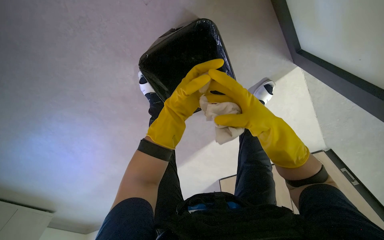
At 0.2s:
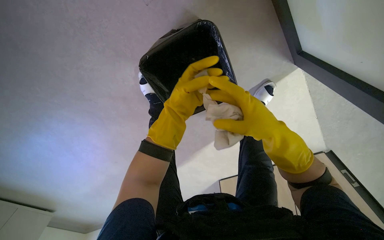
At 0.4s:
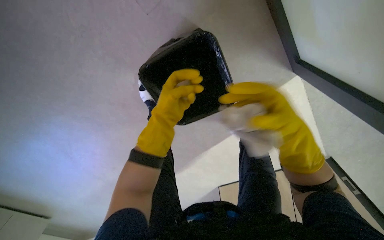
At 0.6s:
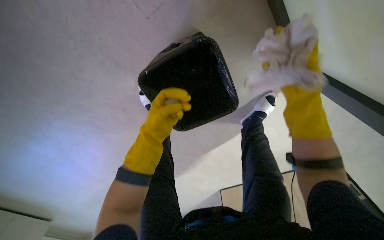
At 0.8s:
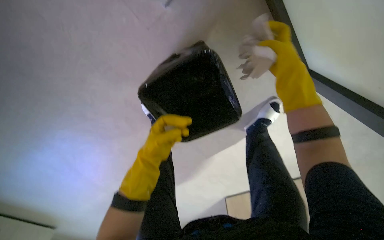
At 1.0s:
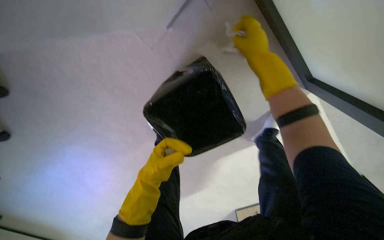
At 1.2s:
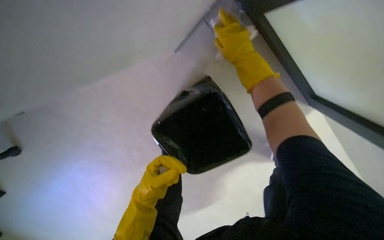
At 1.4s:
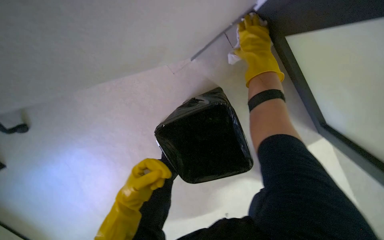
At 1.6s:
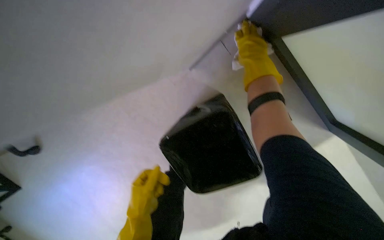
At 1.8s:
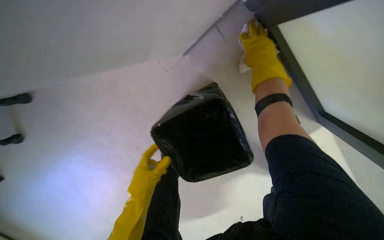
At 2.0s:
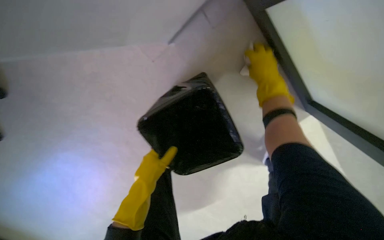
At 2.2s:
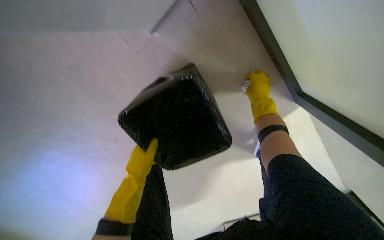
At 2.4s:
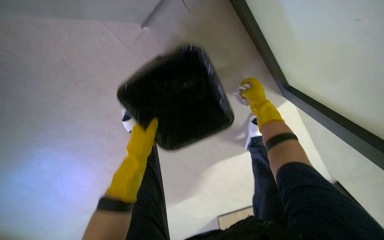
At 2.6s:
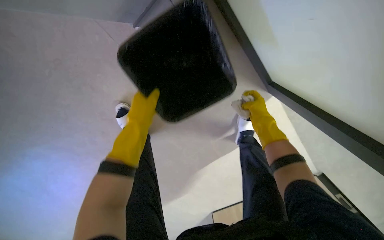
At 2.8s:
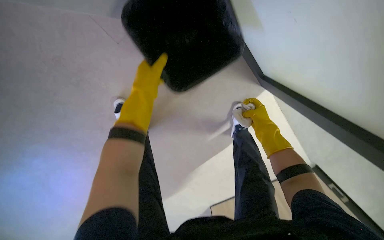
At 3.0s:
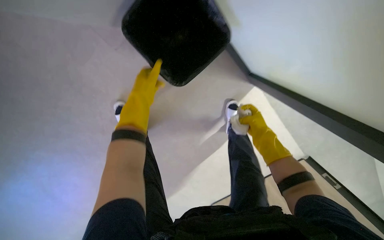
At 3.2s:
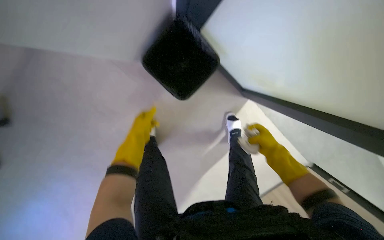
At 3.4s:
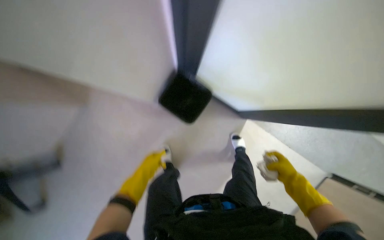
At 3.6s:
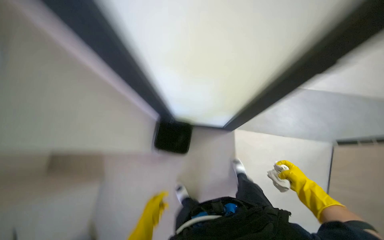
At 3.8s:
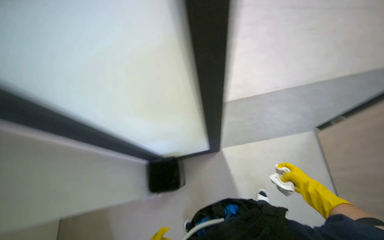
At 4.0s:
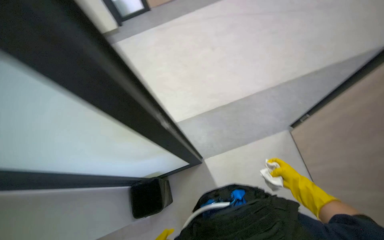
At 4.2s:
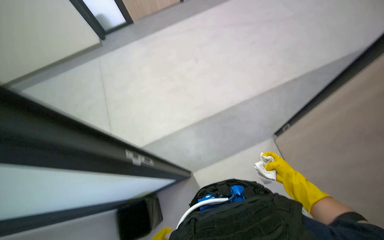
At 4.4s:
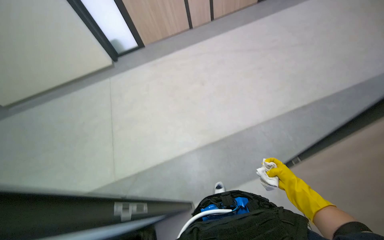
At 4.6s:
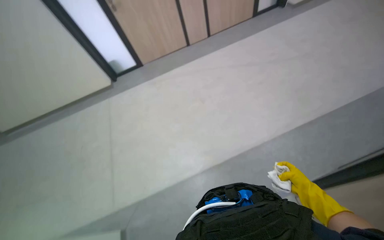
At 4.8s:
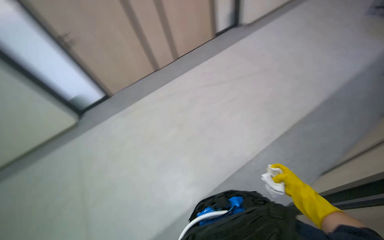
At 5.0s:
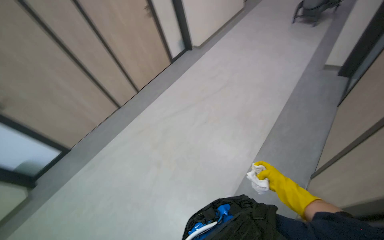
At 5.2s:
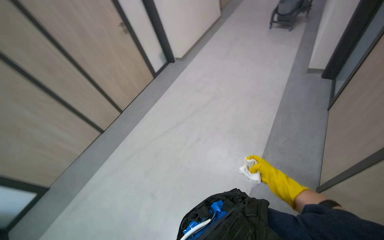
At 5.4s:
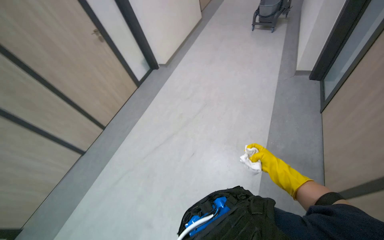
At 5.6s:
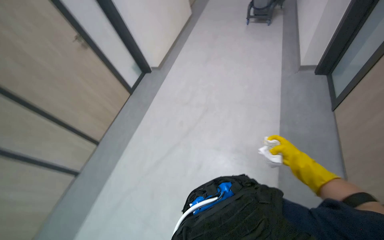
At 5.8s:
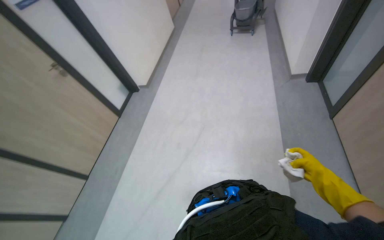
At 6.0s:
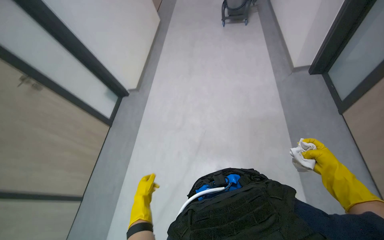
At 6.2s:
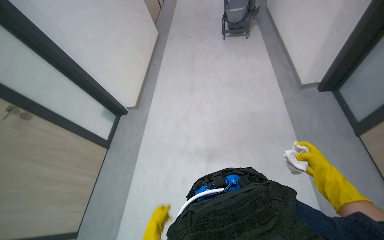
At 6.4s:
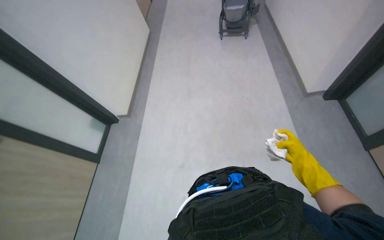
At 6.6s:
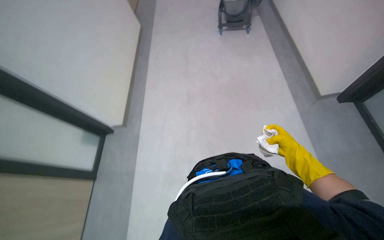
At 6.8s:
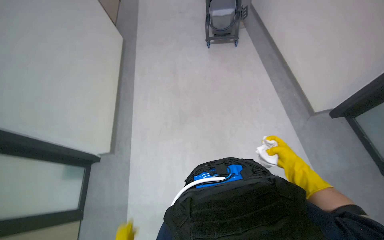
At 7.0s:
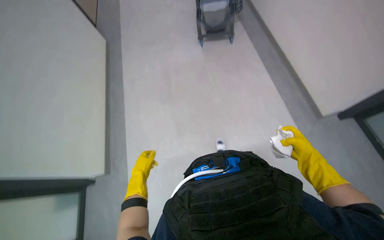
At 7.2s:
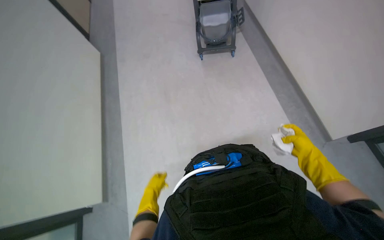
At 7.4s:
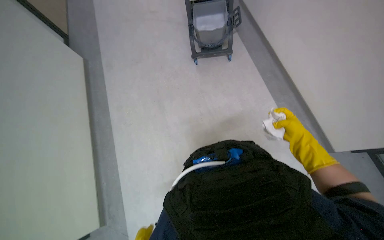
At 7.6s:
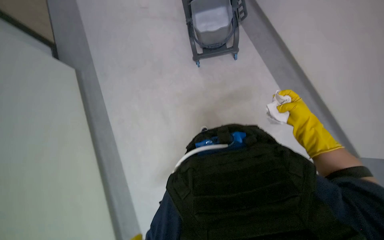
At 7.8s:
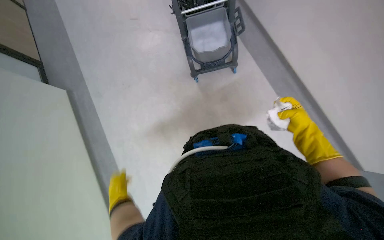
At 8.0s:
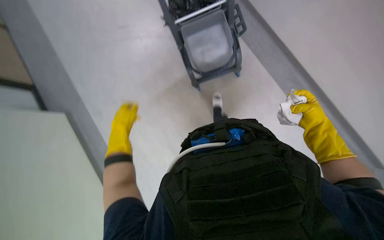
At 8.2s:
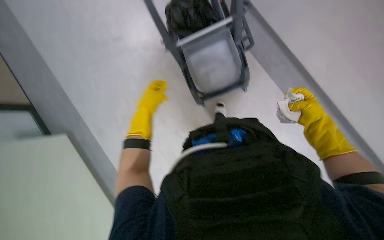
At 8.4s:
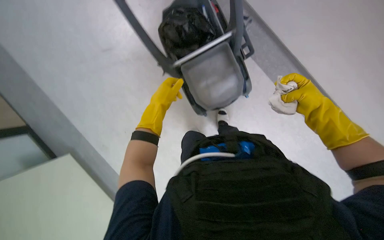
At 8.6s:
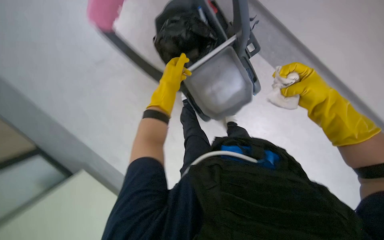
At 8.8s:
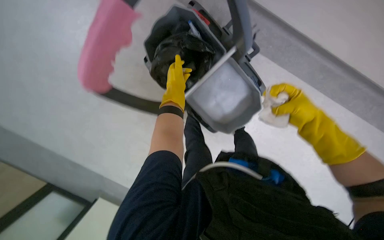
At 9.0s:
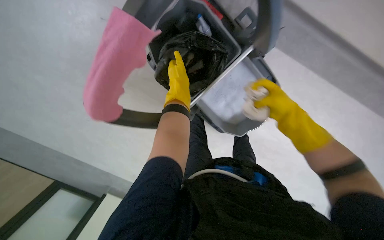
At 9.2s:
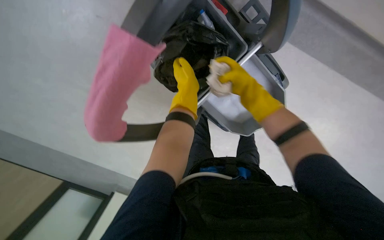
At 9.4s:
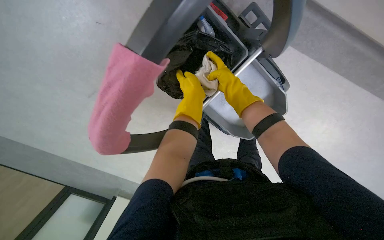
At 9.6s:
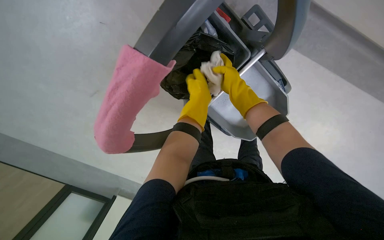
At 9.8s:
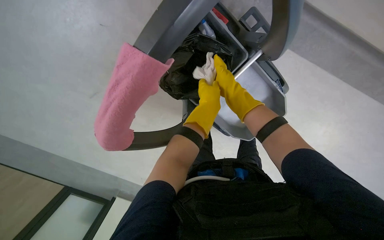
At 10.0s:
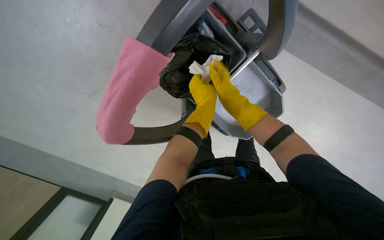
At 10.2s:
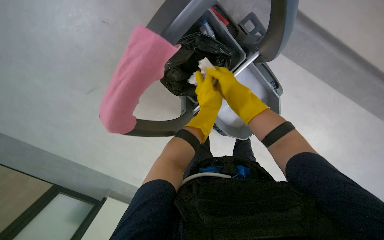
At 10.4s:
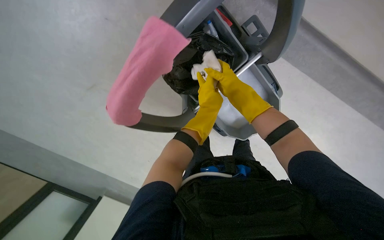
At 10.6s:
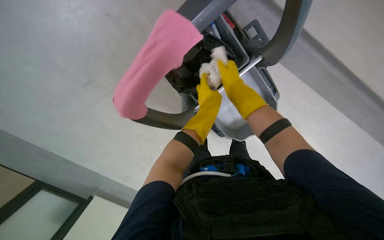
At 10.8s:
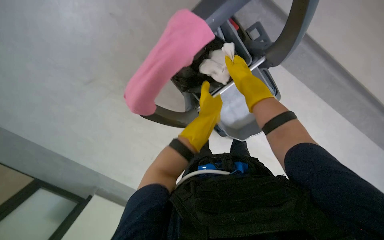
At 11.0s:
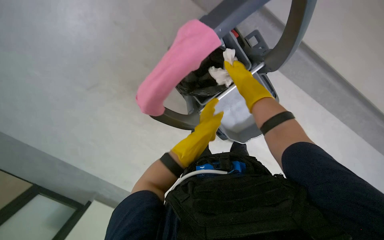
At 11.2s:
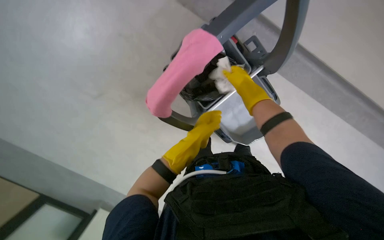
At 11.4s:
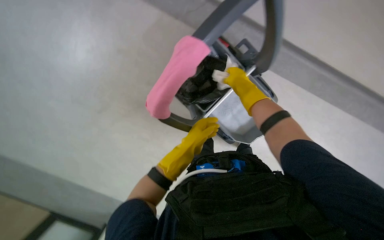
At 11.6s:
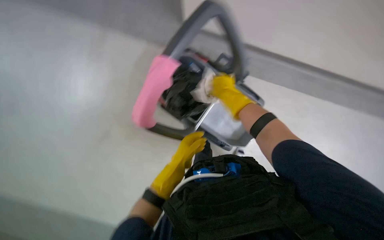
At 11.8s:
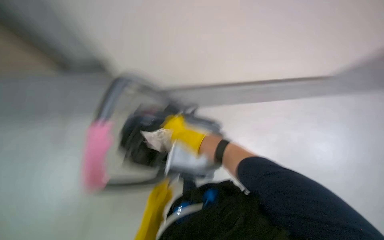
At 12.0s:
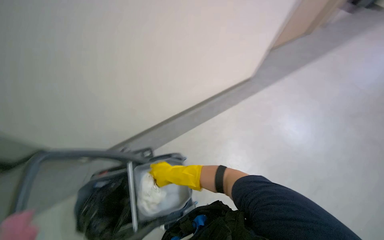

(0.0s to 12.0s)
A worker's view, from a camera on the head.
Job: wiping surfaces.
The whole recording: Wiping various surfaces in hallway and office. The worker prepares a cloth and wipes various surfaces including door frames, office chairs, desks, and window frames.
0.0s - 1.6s: The view tilts roughly 20 degrees upward. The right hand is displaced up the picture by roughly 40 cm, and reaches roughly 20 cm to the right, then returns, while the left hand moves to the left, approximately 15 cm.
1.6s - 3.0s: The view pans to the right by about 25 degrees. The right hand goes approximately 50 cm down the picture, while the left hand heads farther from the camera, covering roughly 15 cm.
3.0s - 4.4s: The camera travels about 70 cm. The wearer looks roughly 30 degrees further upward. Everything in view rotates about 50 degrees counterclockwise.
4.4s - 6.0s: The head travels some 1.5 m. The head rotates approximately 65 degrees to the right. The view tilts some 20 degrees upward.
6.0s - 7.6s: The camera is carried approximately 2 m. The camera pitches downward, by about 10 degrees.
7.6s - 9.0s: The right hand heads to the left, covering some 20 cm.
9.0s - 10.4s: The left hand travels to the right by approximately 10 cm, while the right hand travels to the left and up the picture by some 20 cm.
10.4s - 12.0s: The wearer's head swings about 25 degrees to the right. The view tips upward by approximately 25 degrees.

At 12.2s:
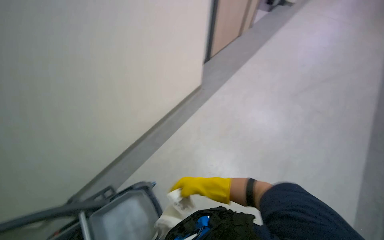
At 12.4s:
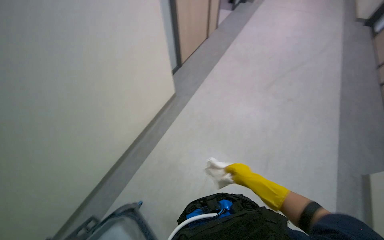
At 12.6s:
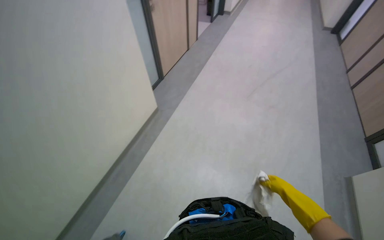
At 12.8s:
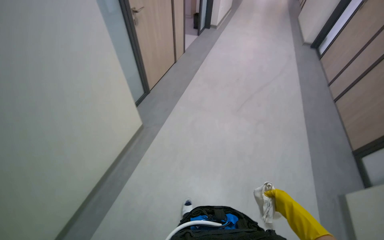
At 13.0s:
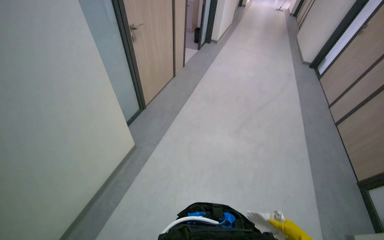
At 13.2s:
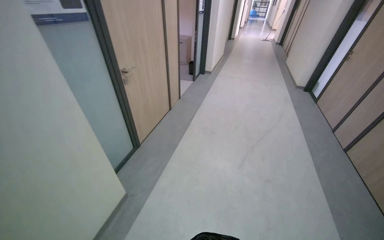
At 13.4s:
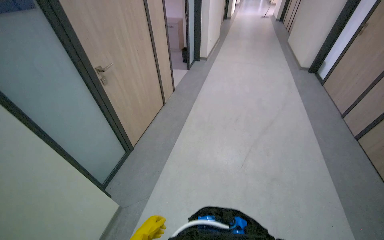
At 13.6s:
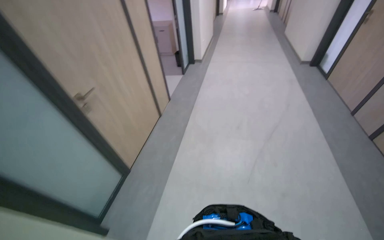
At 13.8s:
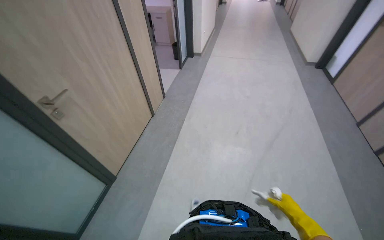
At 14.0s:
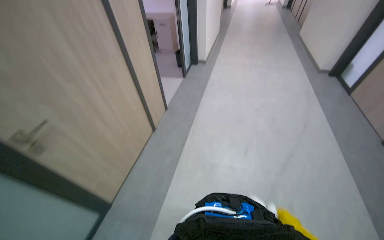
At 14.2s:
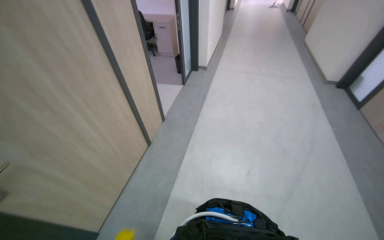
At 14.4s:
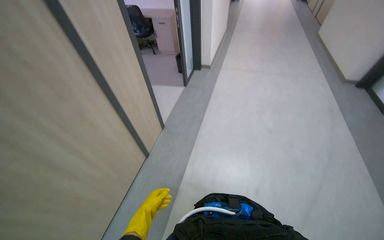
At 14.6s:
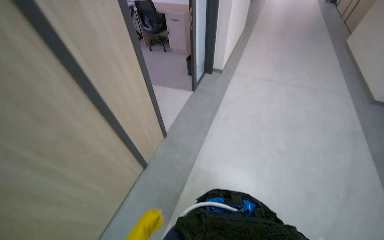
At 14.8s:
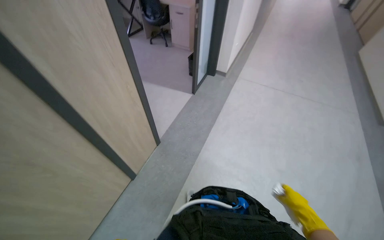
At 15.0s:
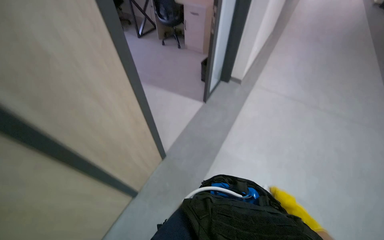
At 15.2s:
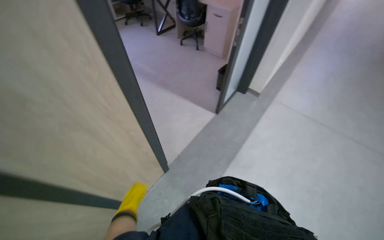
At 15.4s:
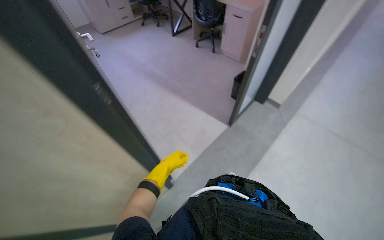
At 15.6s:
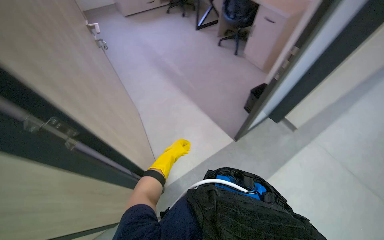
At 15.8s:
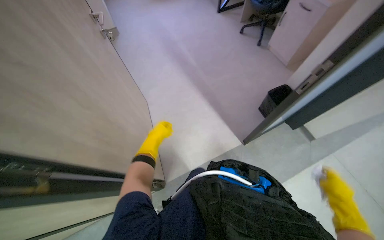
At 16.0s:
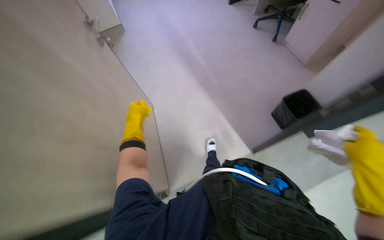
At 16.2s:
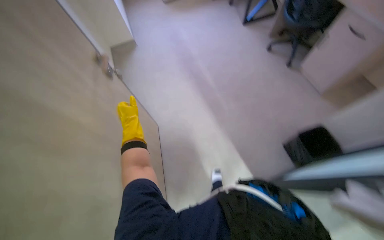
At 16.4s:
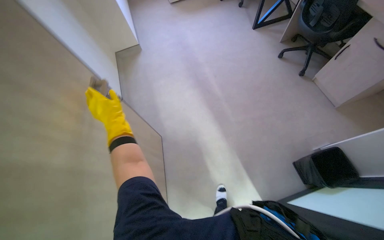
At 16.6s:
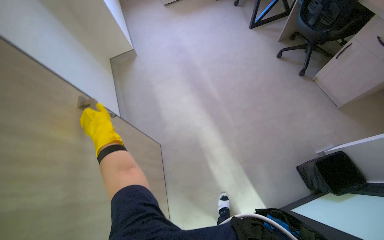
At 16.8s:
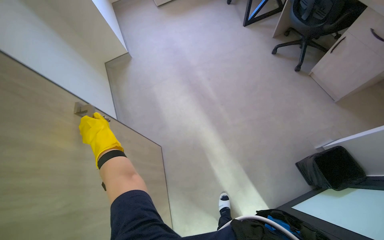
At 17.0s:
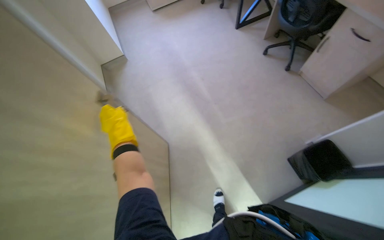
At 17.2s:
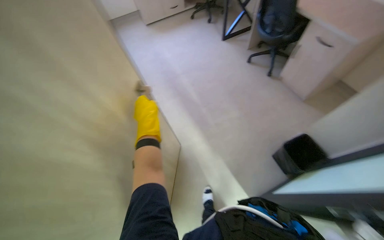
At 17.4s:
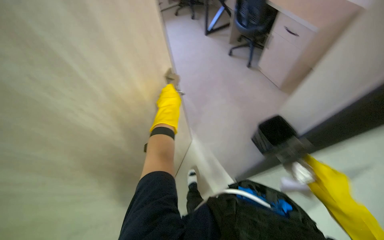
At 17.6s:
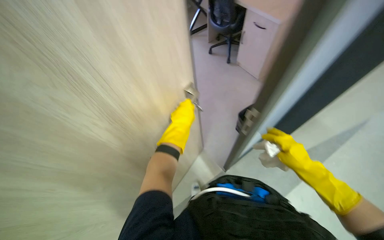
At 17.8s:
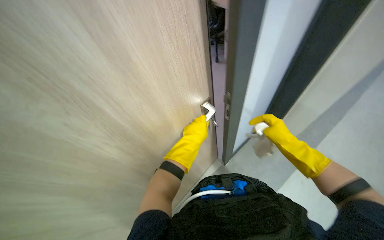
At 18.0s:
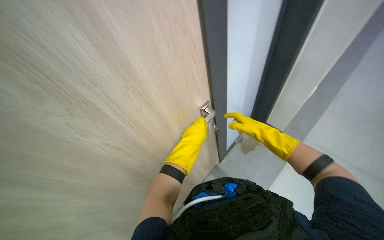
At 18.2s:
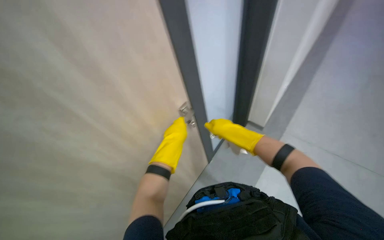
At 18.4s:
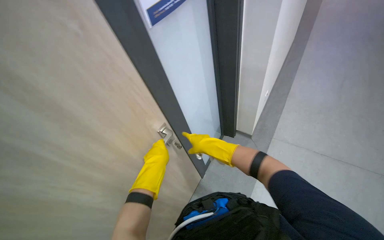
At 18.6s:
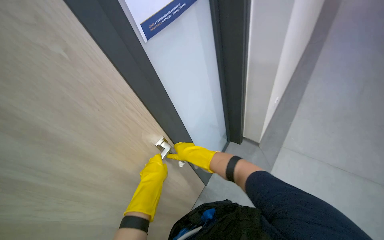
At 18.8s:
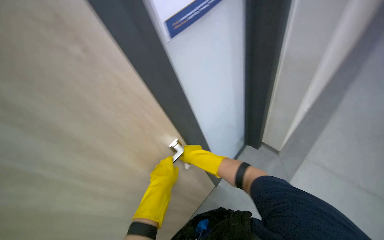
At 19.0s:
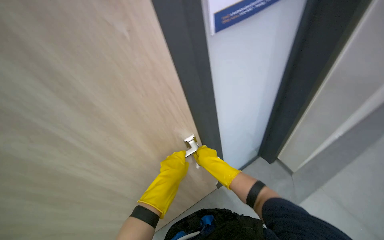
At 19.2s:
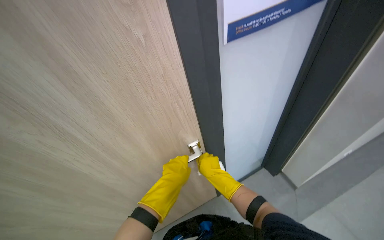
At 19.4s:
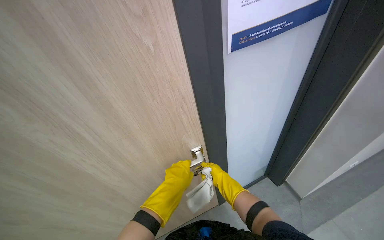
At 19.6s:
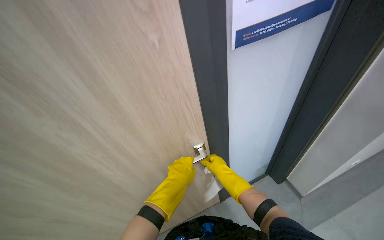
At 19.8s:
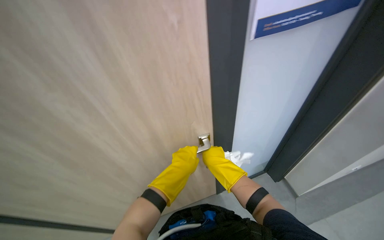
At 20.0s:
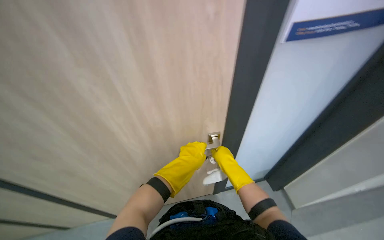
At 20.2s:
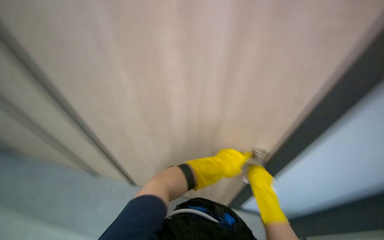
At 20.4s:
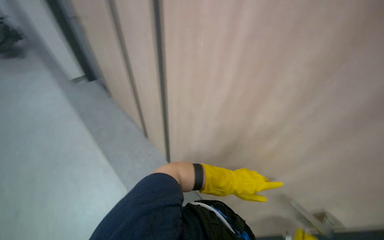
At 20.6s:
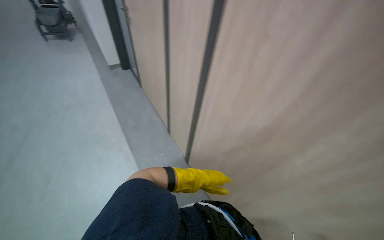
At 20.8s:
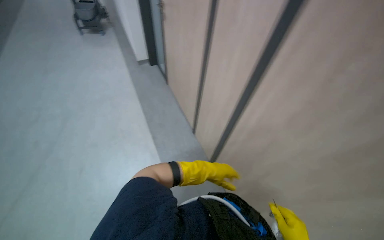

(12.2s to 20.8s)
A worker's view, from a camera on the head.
Job: wiping surfaces.
The whole recording: Wiping various surfaces in hallway and office. The worker prepares a cloth and wipes various surfaces including door frames, office chairs, desks, and window frames.
12.2s - 13.6s: The camera travels about 1 m. The head turns to the right by about 25 degrees.
13.6s - 15.0s: The camera travels approximately 1.5 m.
15.0s - 16.6s: The head travels about 90 cm. The head turns to the left by approximately 35 degrees.
16.6s - 18.0s: The head travels about 50 cm. The wearer looks about 15 degrees further upward.
18.0s - 19.4s: The head rotates roughly 25 degrees to the left.
19.4s - 20.8s: The head travels approximately 40 cm. The wearer's head swings approximately 60 degrees to the left.
